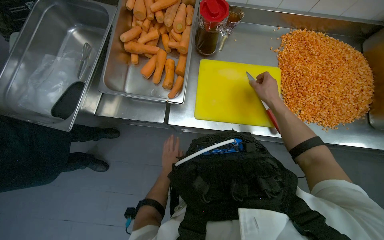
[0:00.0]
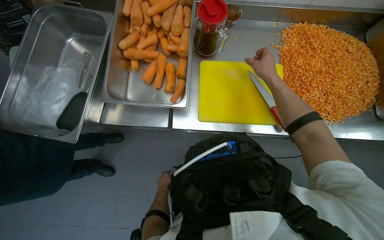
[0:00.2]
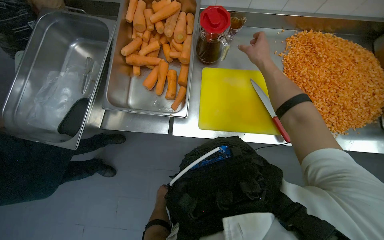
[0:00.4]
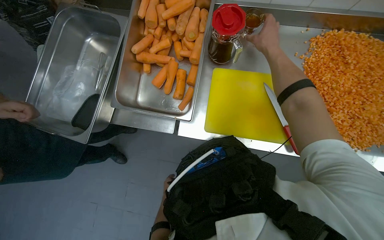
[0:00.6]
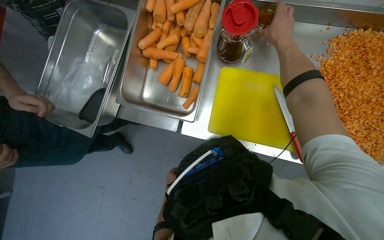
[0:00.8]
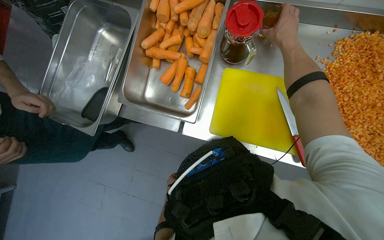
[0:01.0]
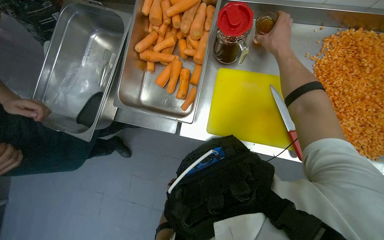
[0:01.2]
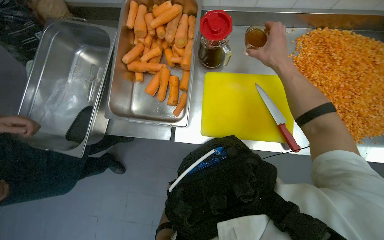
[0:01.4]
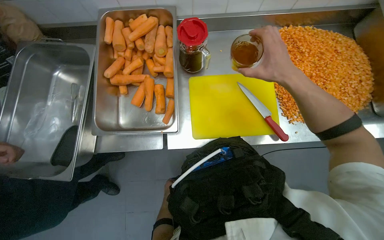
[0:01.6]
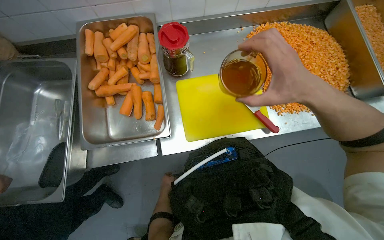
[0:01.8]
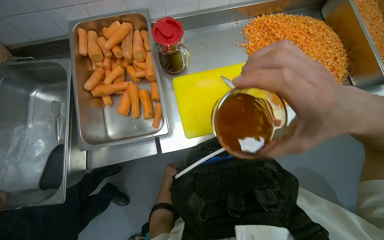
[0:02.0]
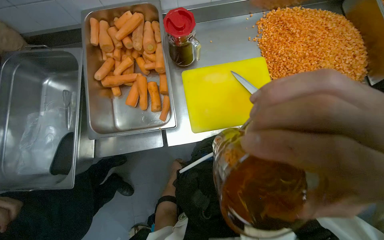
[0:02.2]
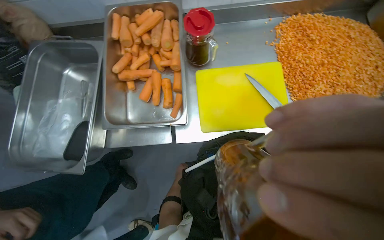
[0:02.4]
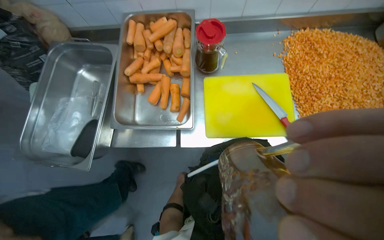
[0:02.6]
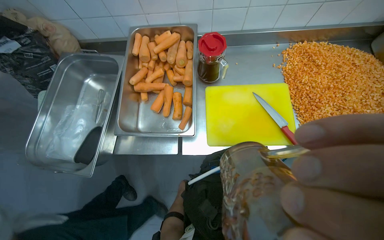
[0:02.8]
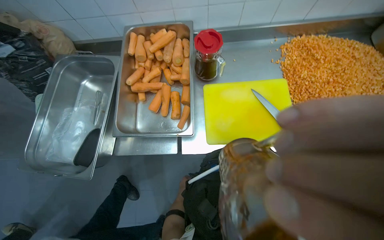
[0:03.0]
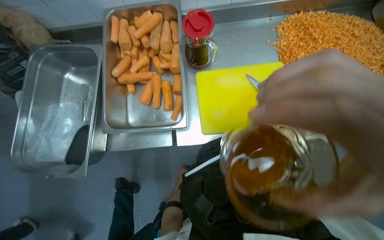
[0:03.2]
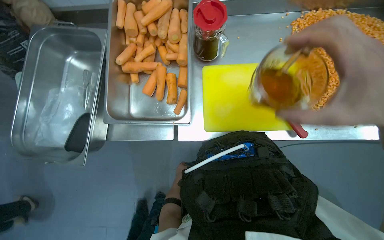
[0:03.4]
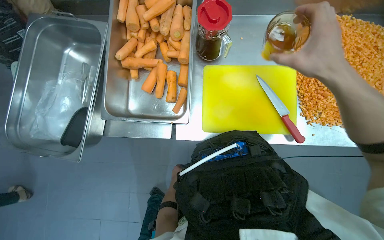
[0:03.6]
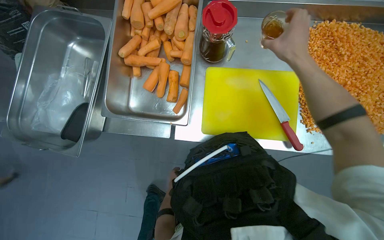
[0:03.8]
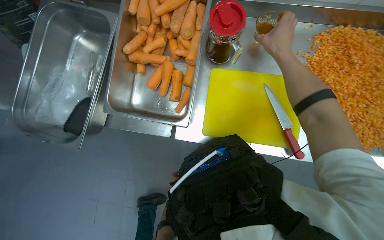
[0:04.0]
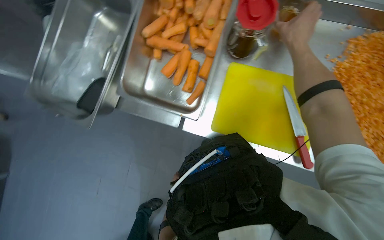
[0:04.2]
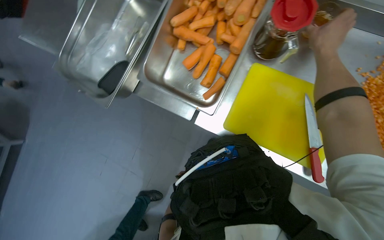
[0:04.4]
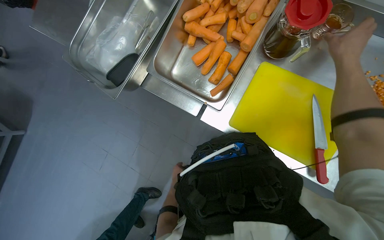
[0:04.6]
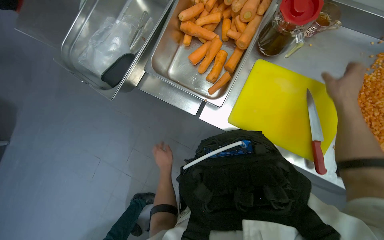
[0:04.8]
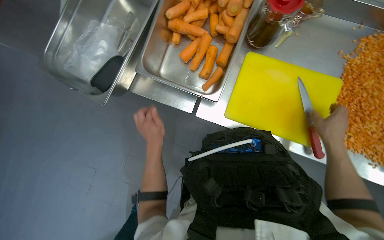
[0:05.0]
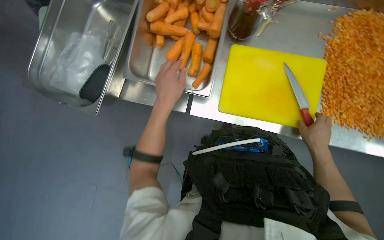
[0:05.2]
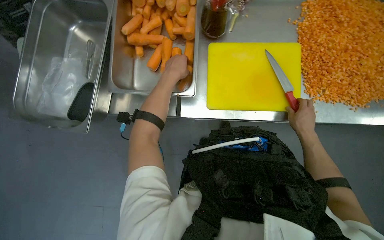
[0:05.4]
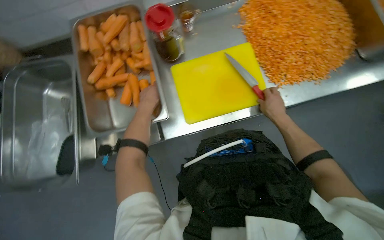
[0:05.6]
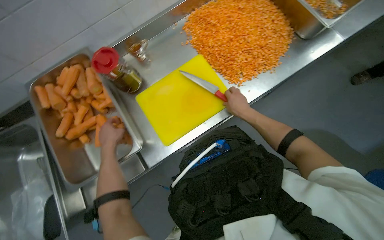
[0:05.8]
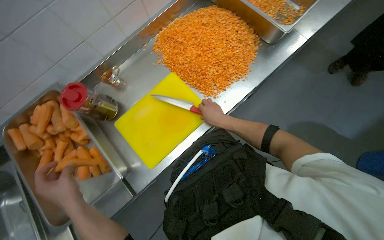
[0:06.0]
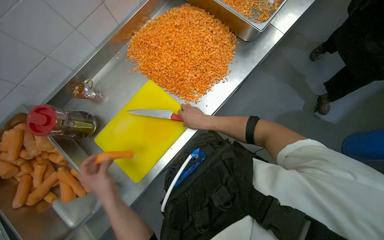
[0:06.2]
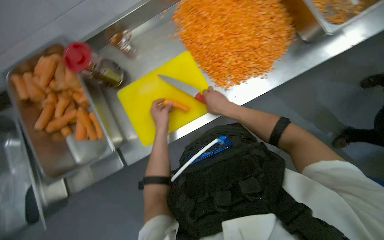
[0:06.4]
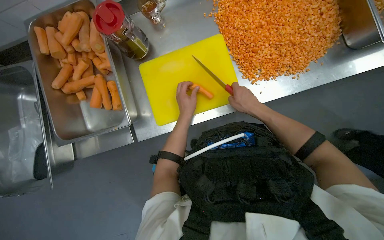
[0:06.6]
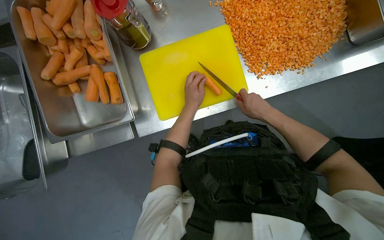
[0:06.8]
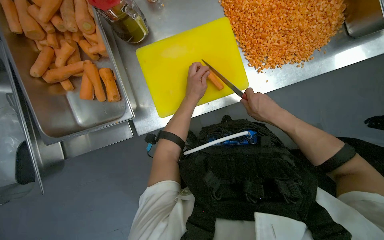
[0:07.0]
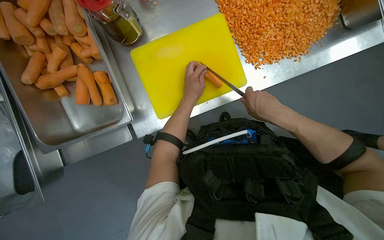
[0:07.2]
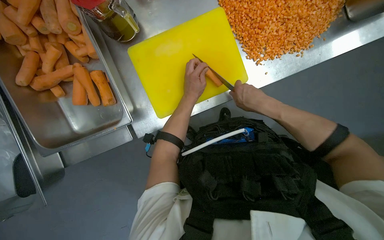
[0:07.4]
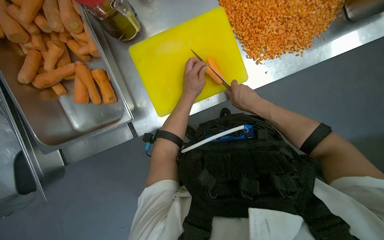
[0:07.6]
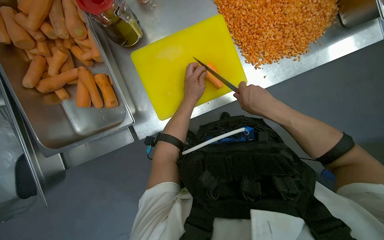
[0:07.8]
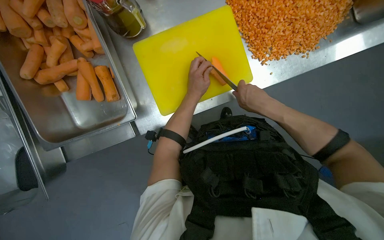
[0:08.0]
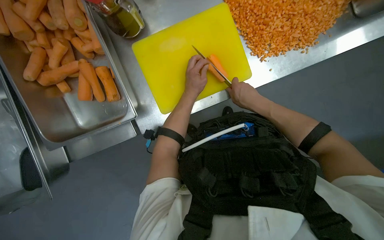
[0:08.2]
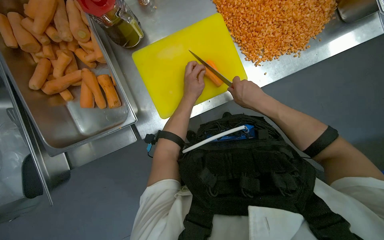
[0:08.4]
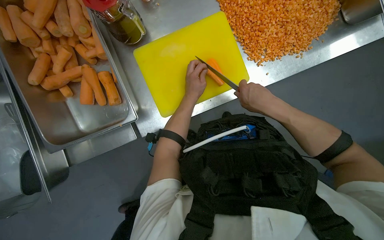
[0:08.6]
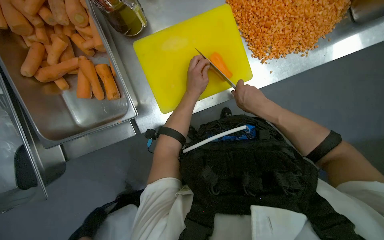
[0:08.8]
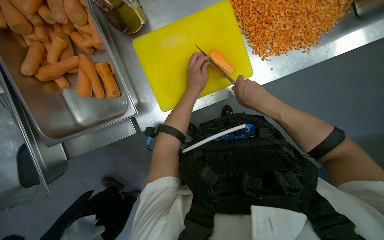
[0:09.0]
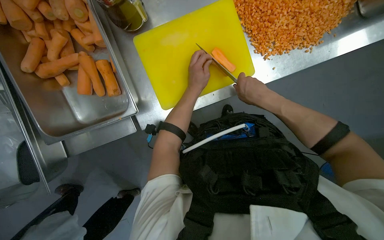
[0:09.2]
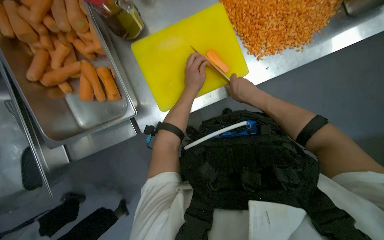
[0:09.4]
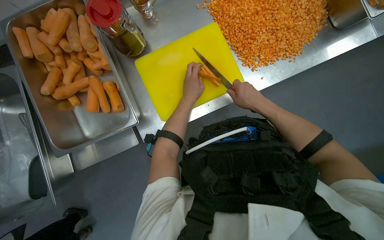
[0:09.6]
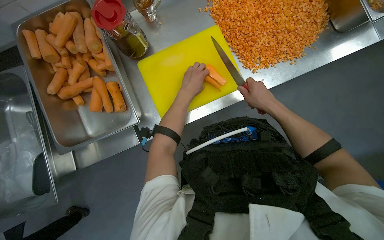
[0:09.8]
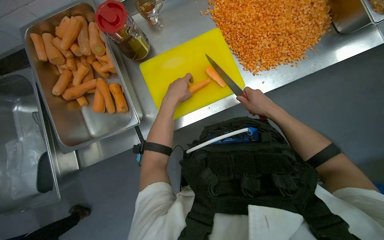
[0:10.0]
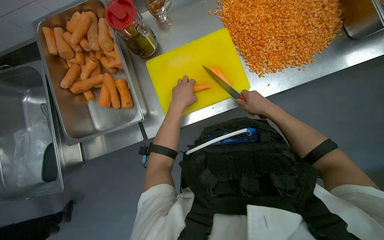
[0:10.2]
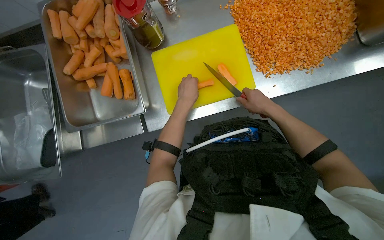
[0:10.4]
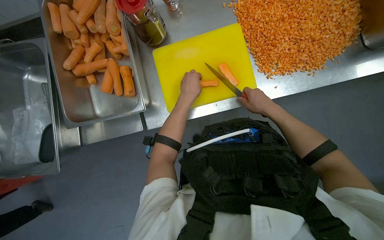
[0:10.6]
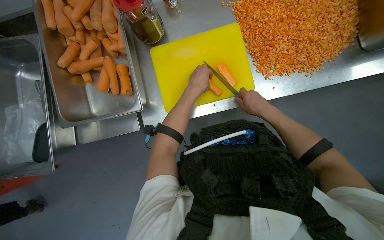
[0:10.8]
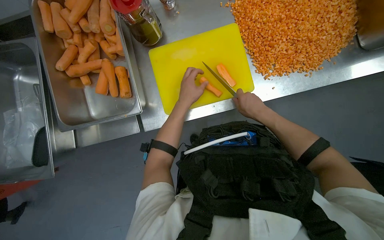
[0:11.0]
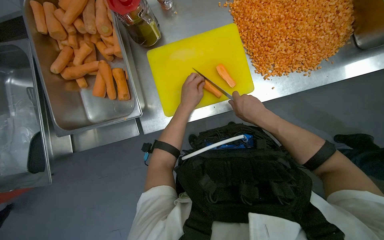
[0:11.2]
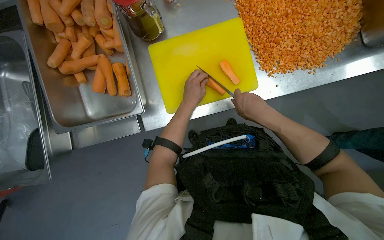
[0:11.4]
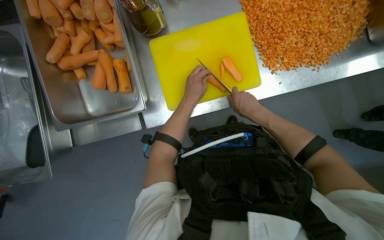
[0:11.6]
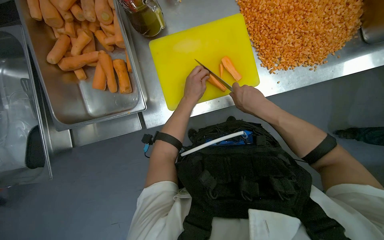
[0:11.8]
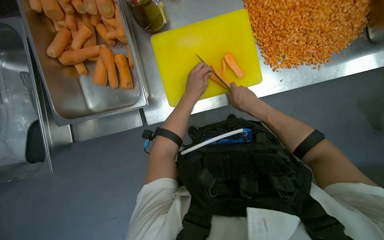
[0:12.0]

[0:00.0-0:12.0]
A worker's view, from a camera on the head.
Job: preparing food.
The whole recording: Dicing carrots on cutting board. The worker dices carrots on a yellow cutting board and scrapes them into a metal tray.
0:00.0 to 0:01.6: The right hand travels nearer to the camera by roughly 15 cm, and moves about 30 cm up the picture and comes back.
0:03.0 to 0:04.4: The camera pitches downward, by approximately 20 degrees. The scene turns approximately 30 degrees clockwise in the picture.
0:04.4 to 0:06.0: The head turns to the right by roughly 70 degrees. The wearer looks about 20 degrees further upward.
0:06.0 to 0:07.6: The camera pitches downward, by approximately 20 degrees.
0:07.6 to 0:09.0: The right hand moves nearer and farther over roughly 10 cm, changing direction 2 times.
0:09.0 to 0:10.4: The right hand goes some 15 cm to the right and farther from the camera.
0:10.4 to 0:12.0: The right hand shifts about 10 cm to the left.

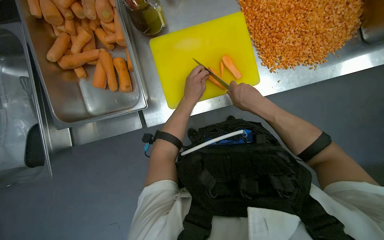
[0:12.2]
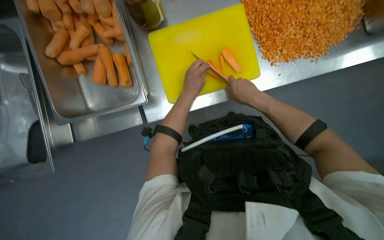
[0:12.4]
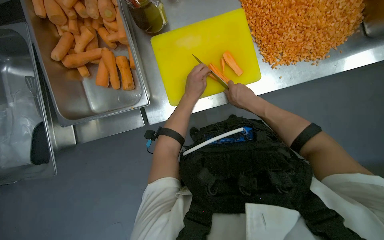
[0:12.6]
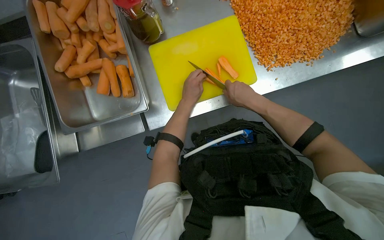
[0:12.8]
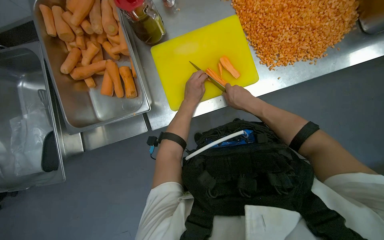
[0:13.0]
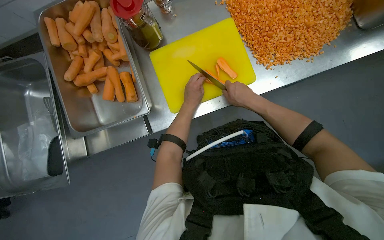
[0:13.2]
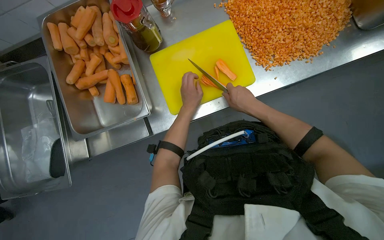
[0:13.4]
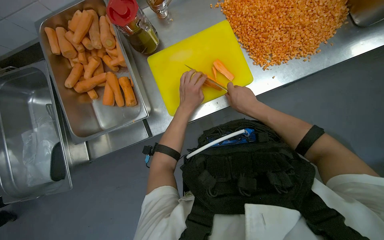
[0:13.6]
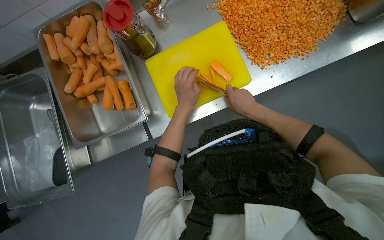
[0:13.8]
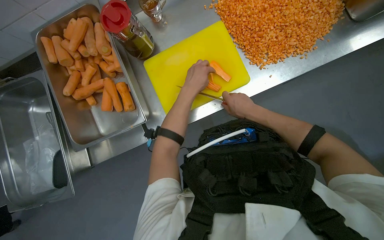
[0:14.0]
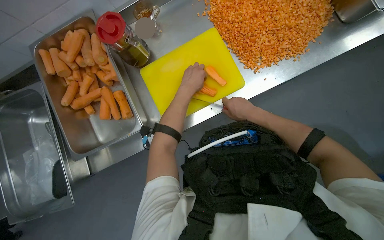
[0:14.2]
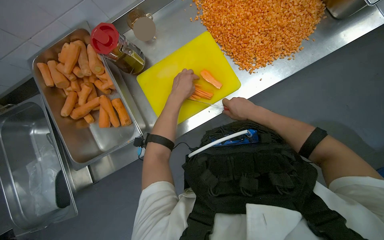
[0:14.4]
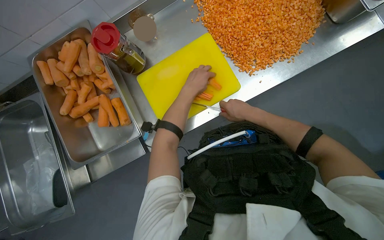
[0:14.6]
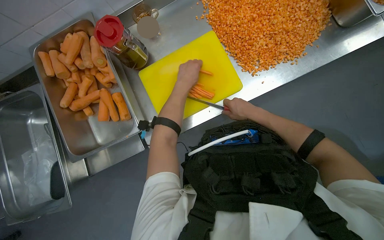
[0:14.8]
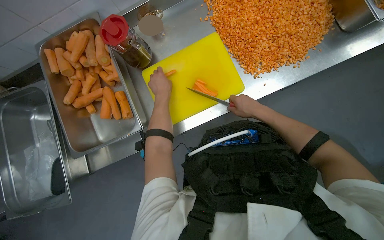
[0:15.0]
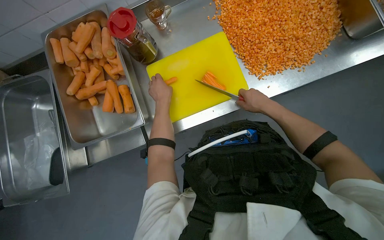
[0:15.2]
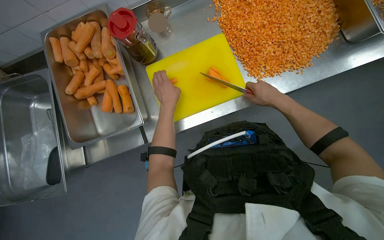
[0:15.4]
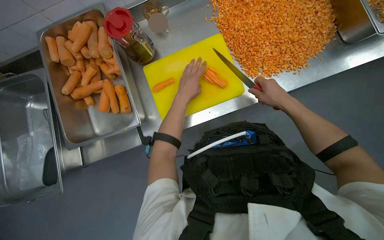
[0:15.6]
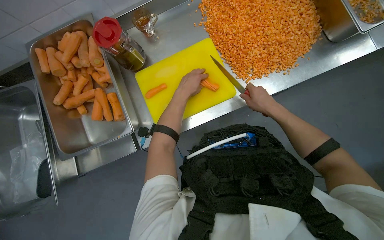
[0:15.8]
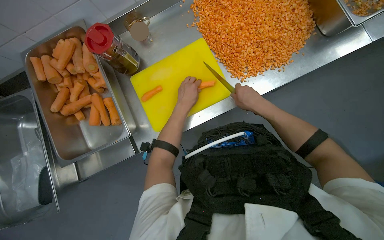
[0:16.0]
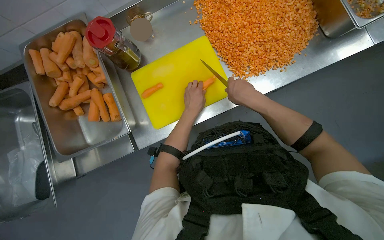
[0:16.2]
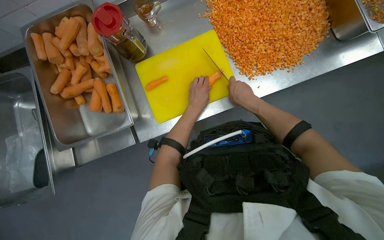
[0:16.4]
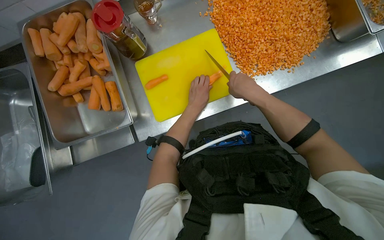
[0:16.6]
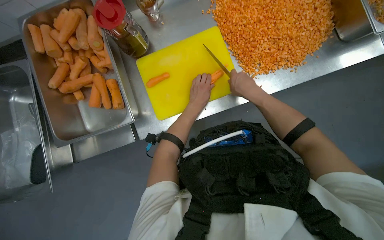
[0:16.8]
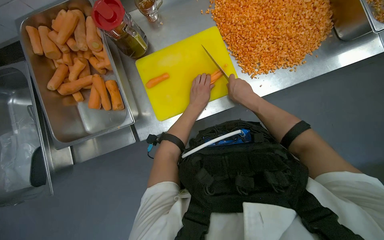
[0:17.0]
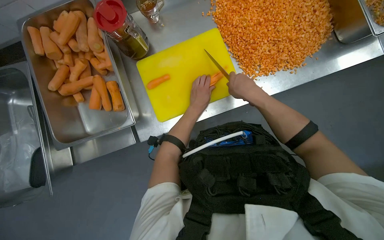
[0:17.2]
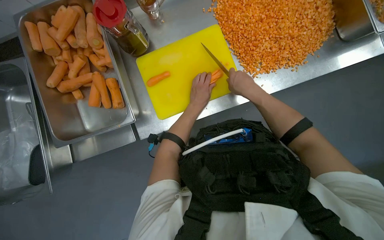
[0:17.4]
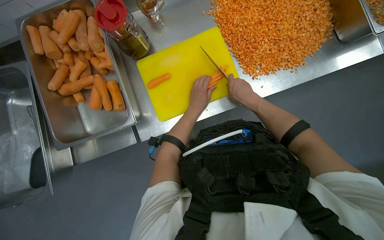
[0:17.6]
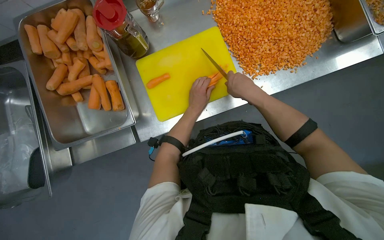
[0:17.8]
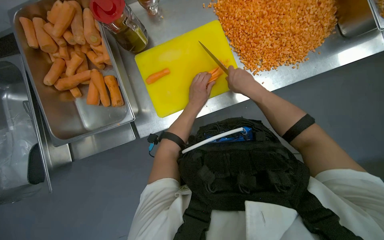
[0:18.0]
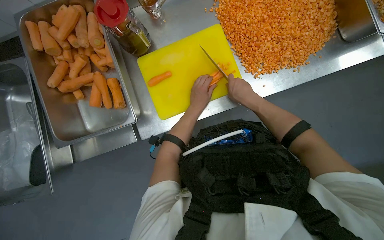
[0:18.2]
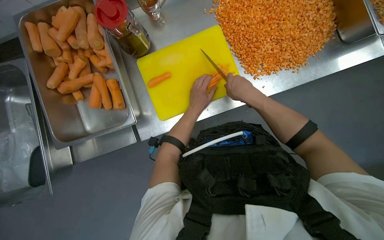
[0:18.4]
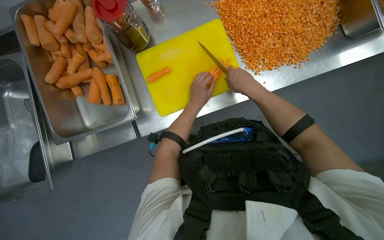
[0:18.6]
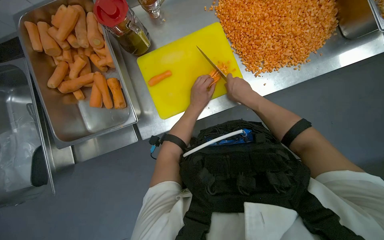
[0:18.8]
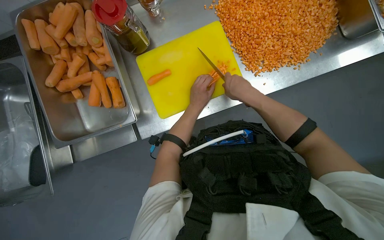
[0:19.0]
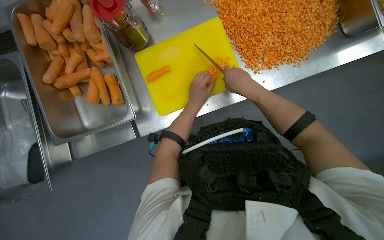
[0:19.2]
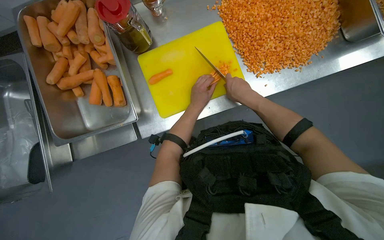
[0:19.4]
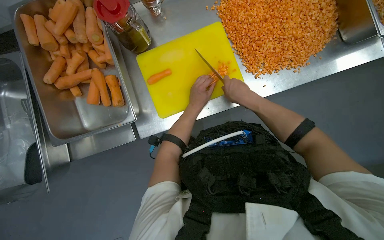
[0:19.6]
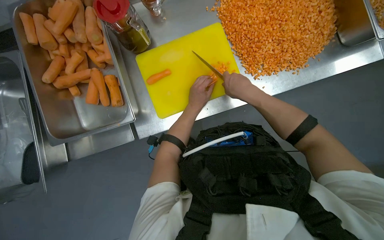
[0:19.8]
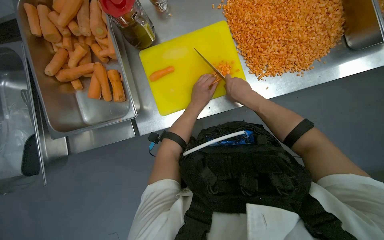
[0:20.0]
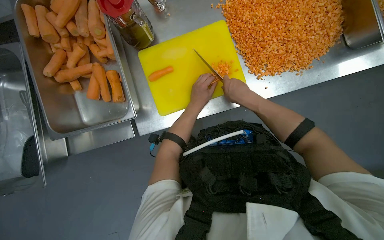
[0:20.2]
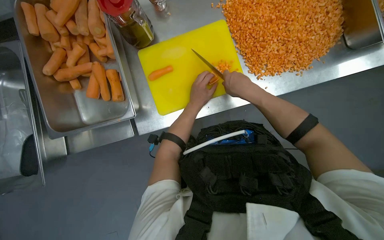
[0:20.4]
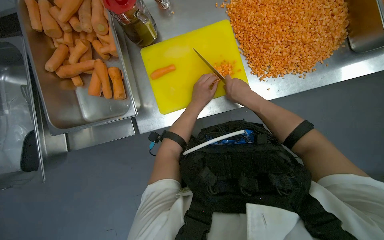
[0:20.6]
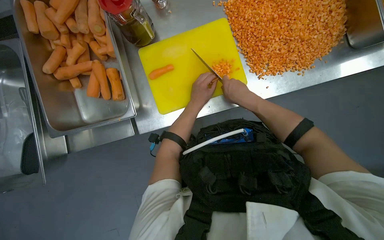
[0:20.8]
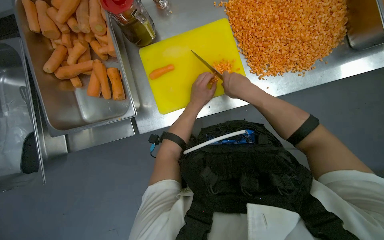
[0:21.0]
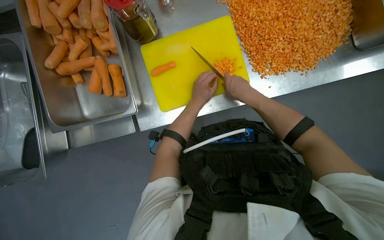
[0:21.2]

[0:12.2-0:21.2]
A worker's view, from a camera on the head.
Job: preparing food.
The whole recording: Dicing carrots on cutting board. The worker dices carrots on a yellow cutting board and scrapes them into a metal tray.
0:12.2 to 0:13.8: The hands work in one place, with small movements.
0:13.8 to 0:15.2: The left hand moves to the left, roughly 10 cm.
0:15.2 to 0:16.6: The left hand heads to the right, covering about 15 cm.
0:16.6 to 0:21.2: The hands make small movements and keep their place.
